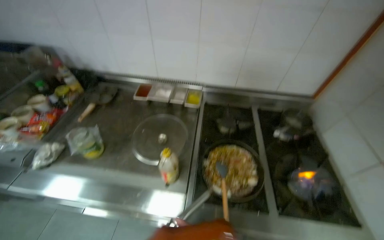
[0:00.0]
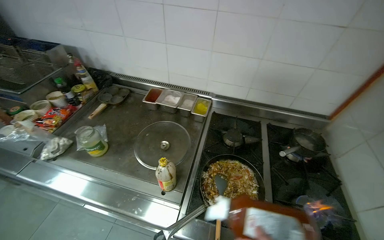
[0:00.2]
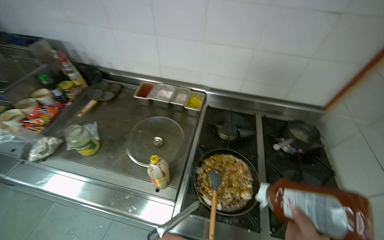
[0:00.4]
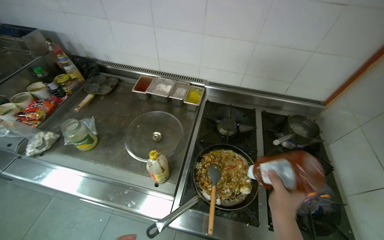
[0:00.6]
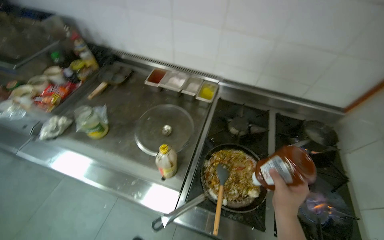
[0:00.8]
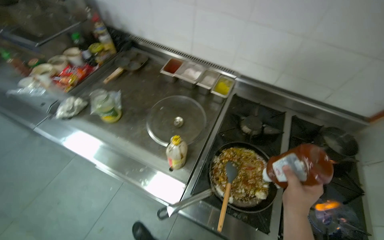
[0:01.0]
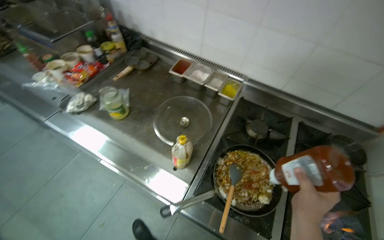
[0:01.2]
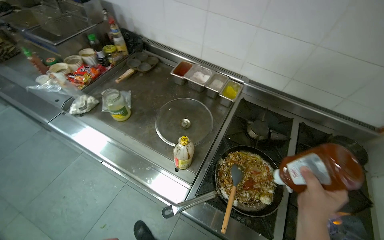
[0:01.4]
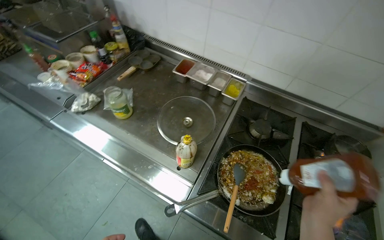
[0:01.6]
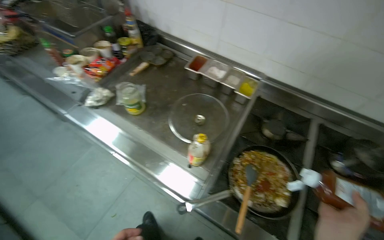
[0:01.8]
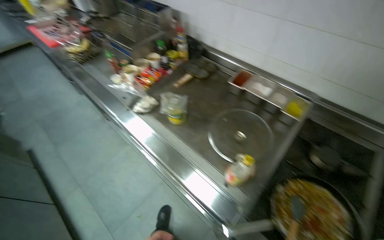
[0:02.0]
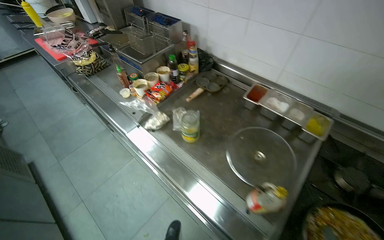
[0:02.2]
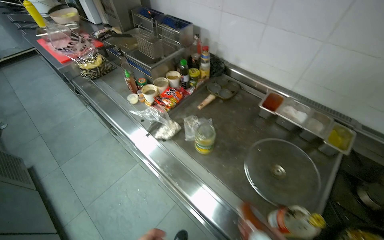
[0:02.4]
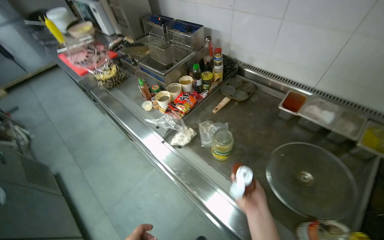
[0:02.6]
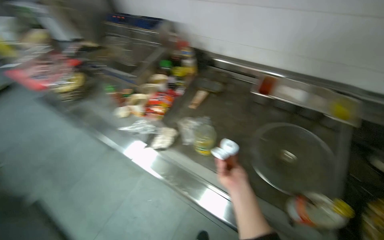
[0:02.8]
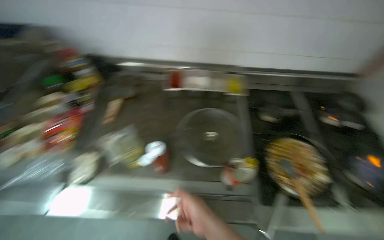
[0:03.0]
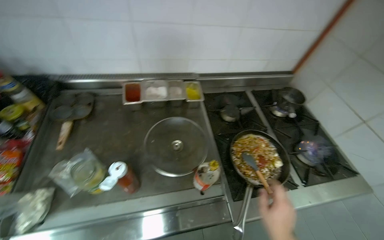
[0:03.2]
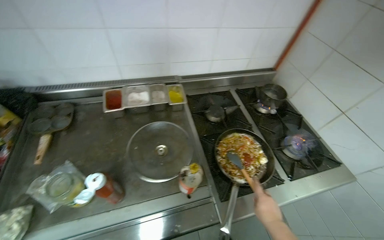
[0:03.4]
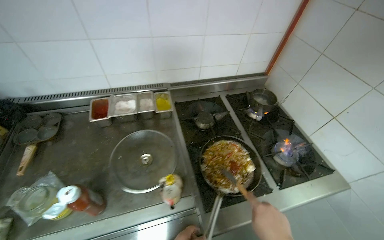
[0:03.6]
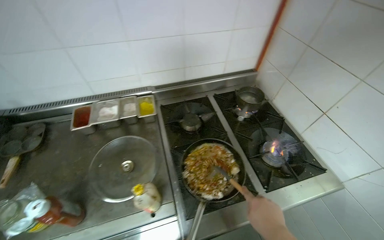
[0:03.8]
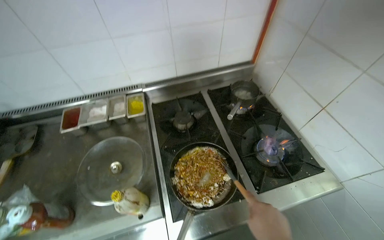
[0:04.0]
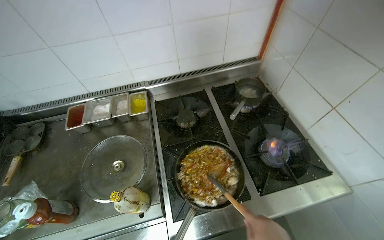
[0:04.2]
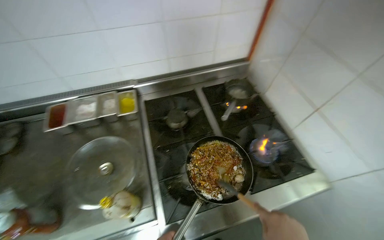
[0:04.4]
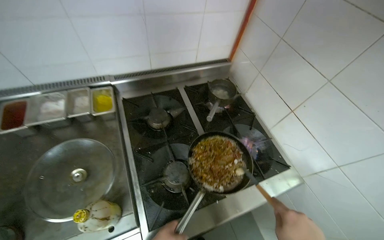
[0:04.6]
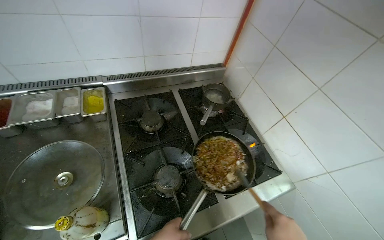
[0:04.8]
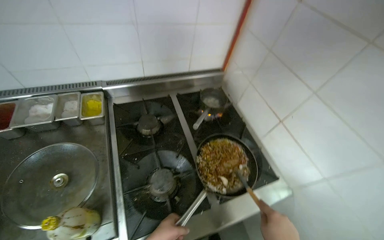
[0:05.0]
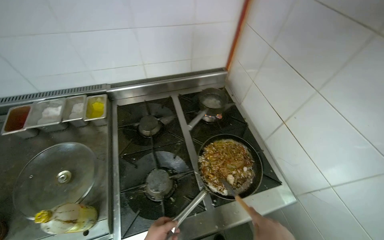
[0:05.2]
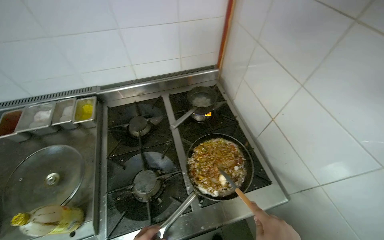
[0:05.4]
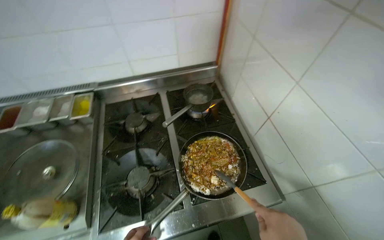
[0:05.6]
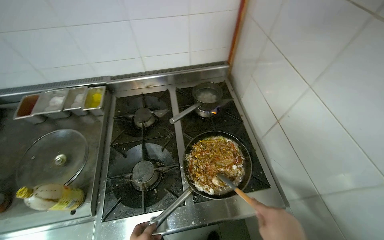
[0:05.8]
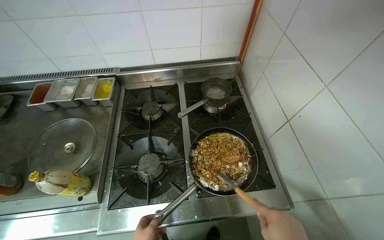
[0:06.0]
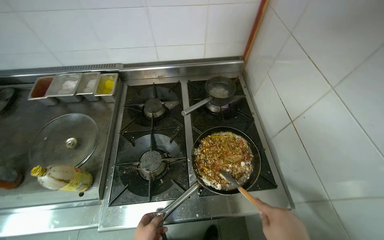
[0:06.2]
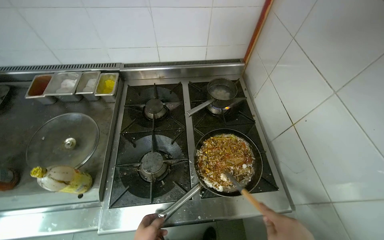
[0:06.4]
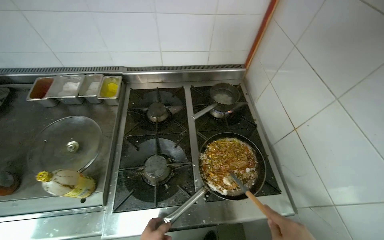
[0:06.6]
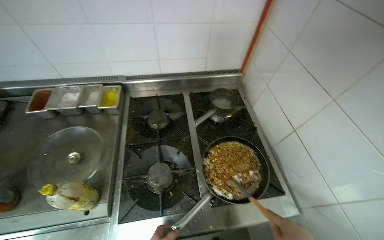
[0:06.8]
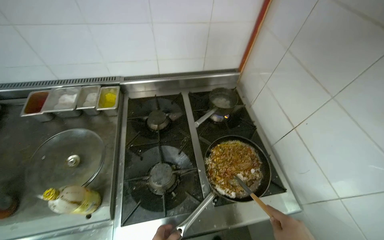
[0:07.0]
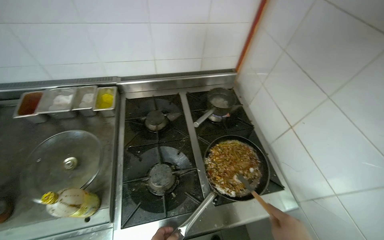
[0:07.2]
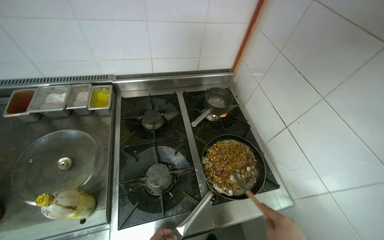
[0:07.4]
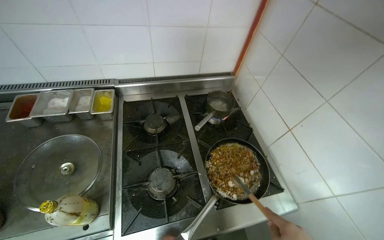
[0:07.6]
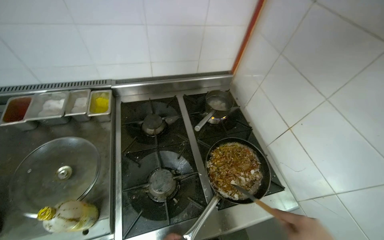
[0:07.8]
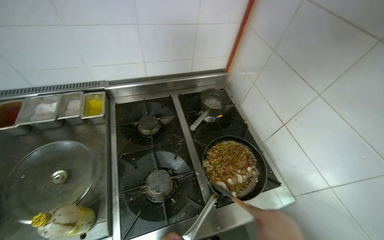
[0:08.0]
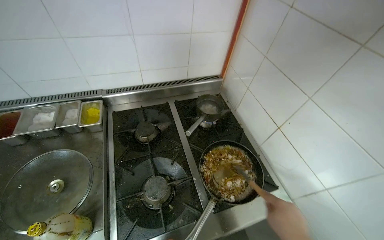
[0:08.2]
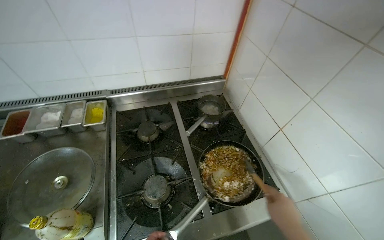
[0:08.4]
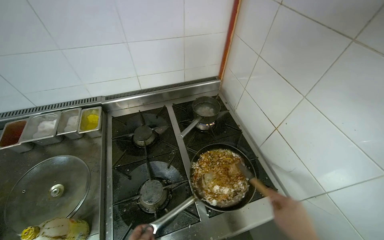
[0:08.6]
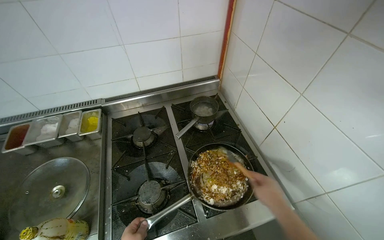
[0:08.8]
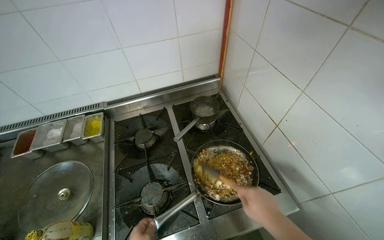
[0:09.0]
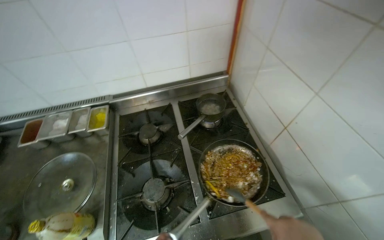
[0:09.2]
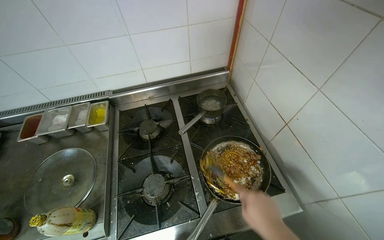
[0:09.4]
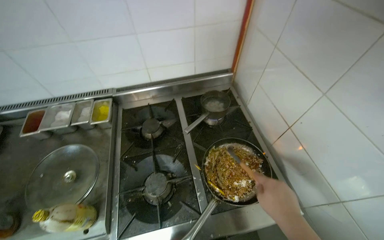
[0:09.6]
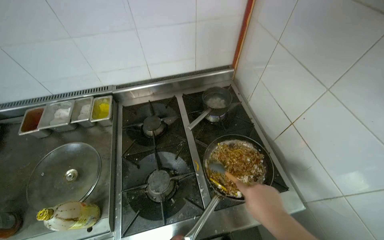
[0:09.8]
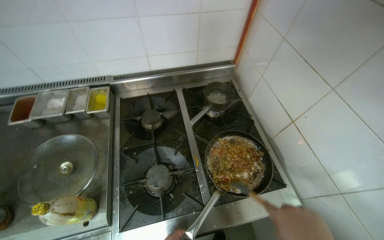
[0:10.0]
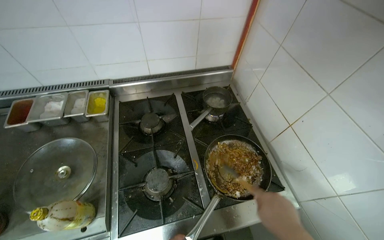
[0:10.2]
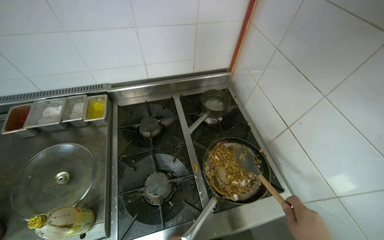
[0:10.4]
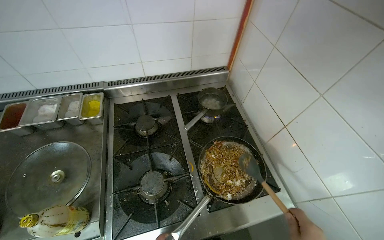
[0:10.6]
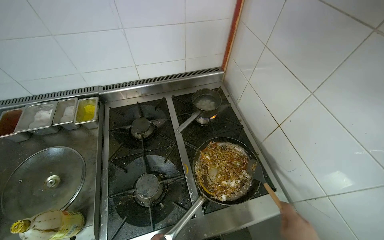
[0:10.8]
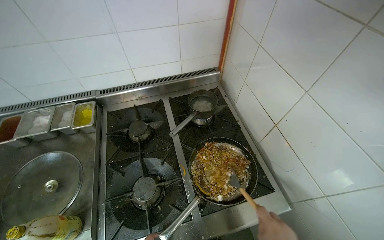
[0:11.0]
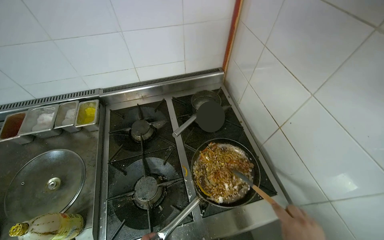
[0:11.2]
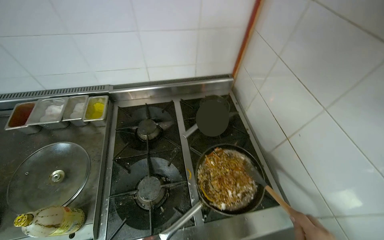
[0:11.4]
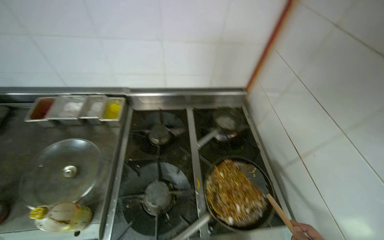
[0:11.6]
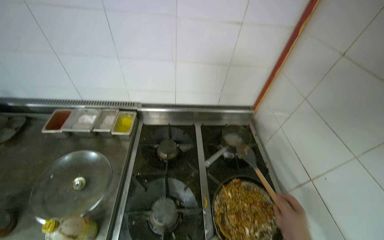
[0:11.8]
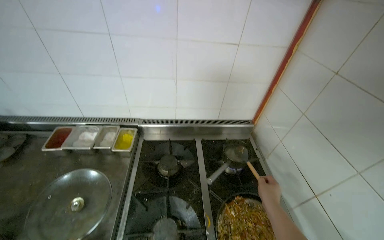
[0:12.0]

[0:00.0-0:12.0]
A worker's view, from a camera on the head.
Job: cooking food.
The whole recording: Cooking ingredients in pan. The worker adds various ingredients to a pan on the stove and stirs them while cooking.
0:00.0 to 0:01.6: The wearer's head swings roughly 20 degrees to the left.
0:01.6 to 0:03.0: The head turns to the right by some 25 degrees.
0:03.0 to 0:04.4: The camera is carried to the right, roughly 40 cm.
0:10.4 to 0:12.0: The camera pitches upward, by roughly 15 degrees.

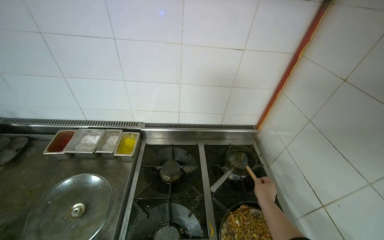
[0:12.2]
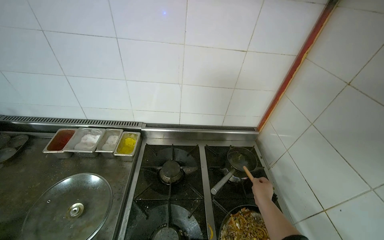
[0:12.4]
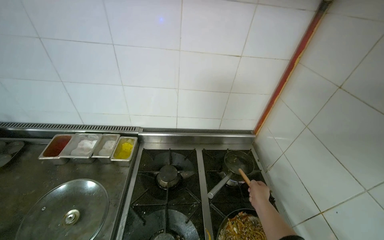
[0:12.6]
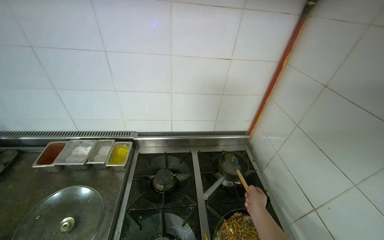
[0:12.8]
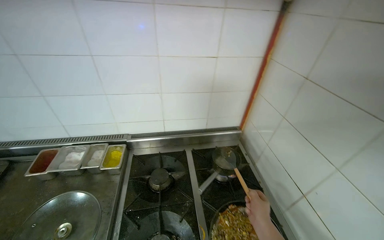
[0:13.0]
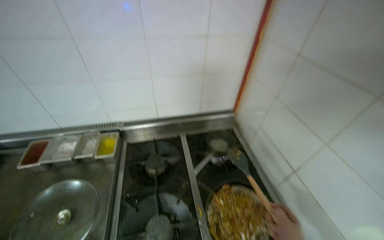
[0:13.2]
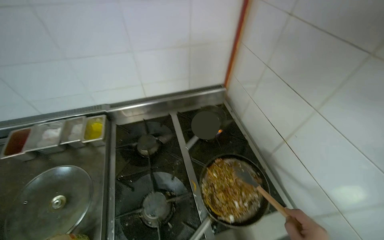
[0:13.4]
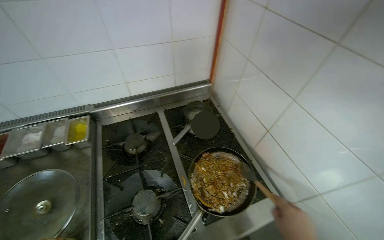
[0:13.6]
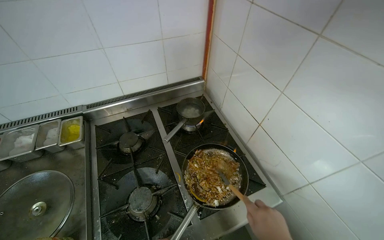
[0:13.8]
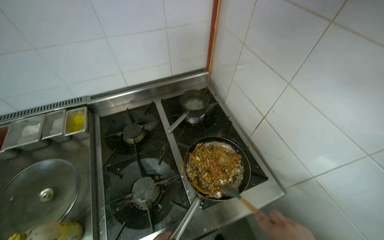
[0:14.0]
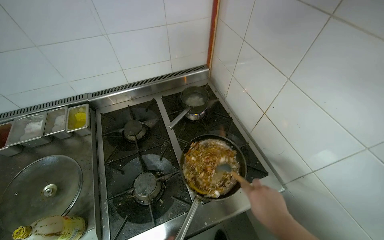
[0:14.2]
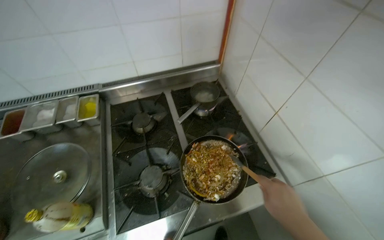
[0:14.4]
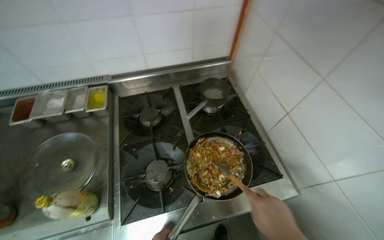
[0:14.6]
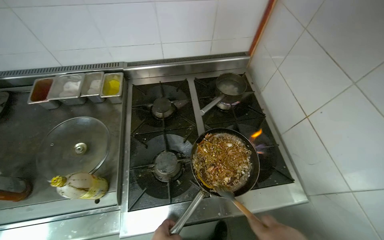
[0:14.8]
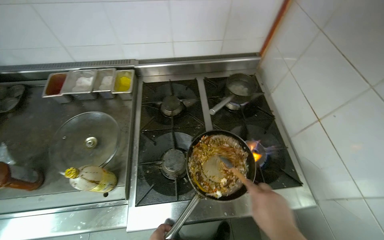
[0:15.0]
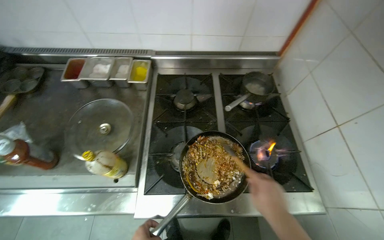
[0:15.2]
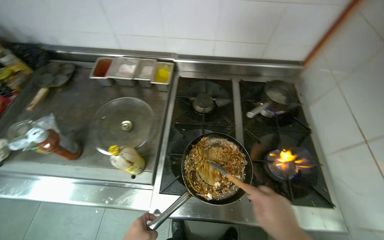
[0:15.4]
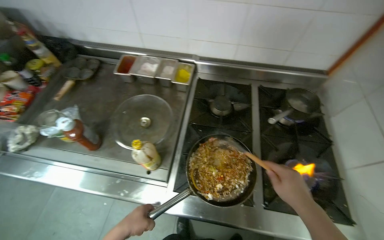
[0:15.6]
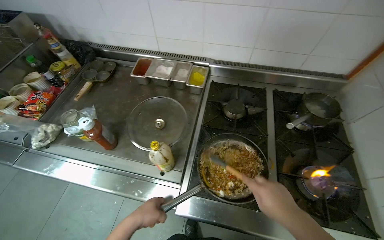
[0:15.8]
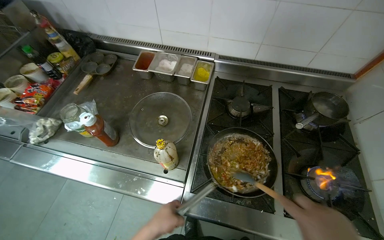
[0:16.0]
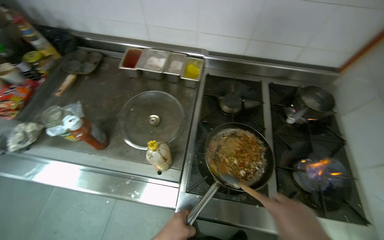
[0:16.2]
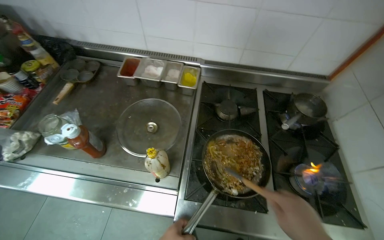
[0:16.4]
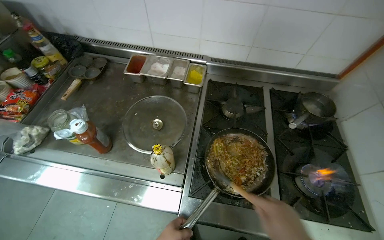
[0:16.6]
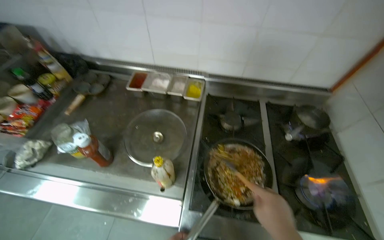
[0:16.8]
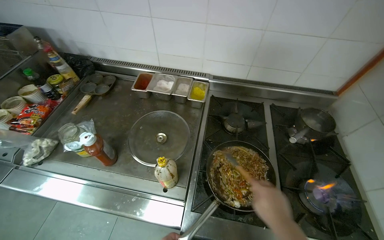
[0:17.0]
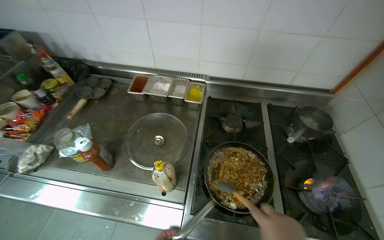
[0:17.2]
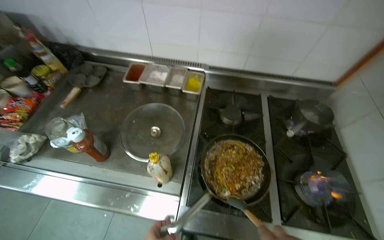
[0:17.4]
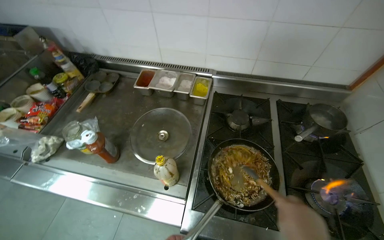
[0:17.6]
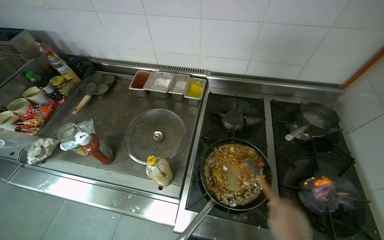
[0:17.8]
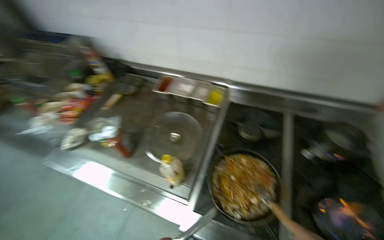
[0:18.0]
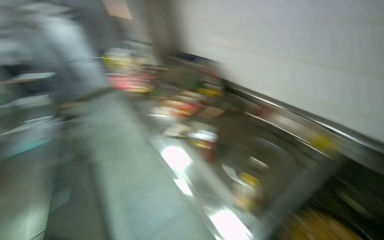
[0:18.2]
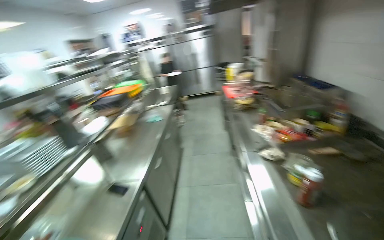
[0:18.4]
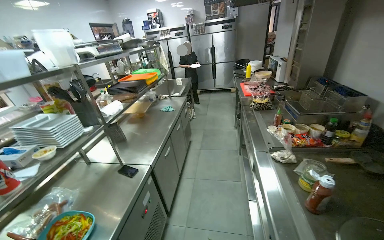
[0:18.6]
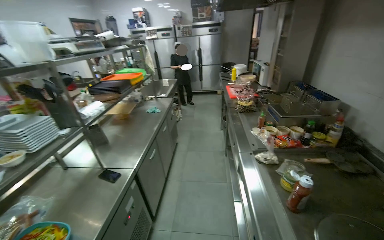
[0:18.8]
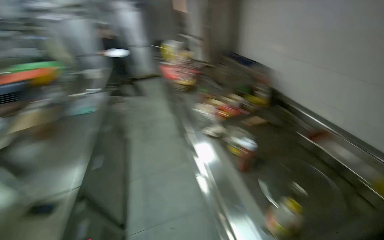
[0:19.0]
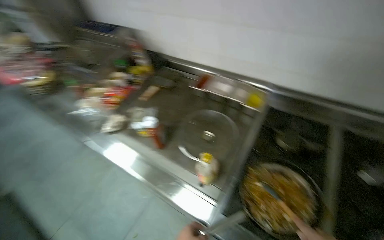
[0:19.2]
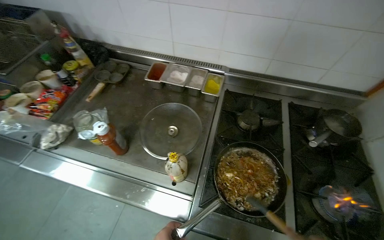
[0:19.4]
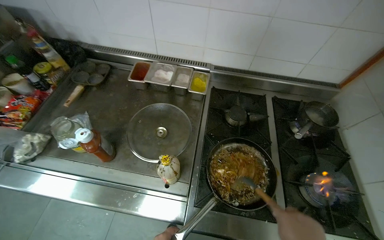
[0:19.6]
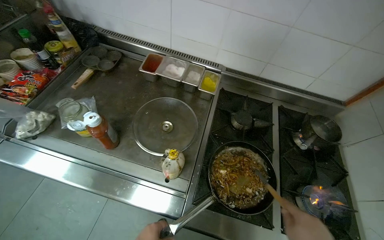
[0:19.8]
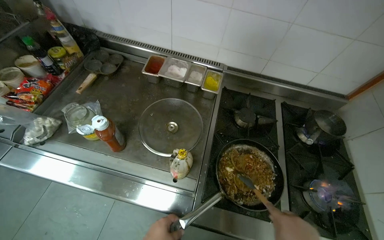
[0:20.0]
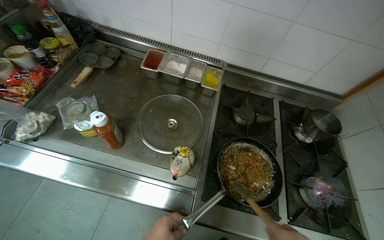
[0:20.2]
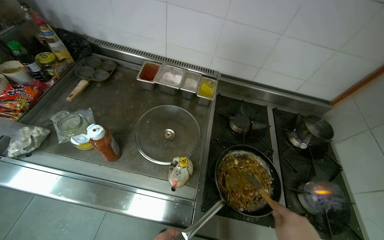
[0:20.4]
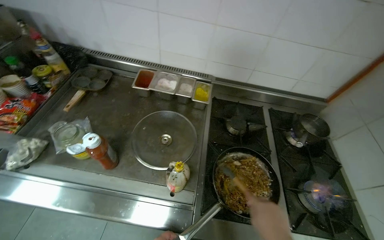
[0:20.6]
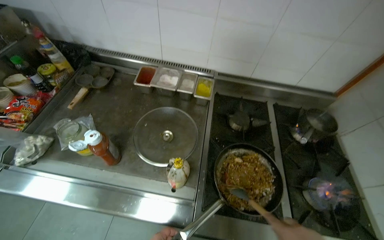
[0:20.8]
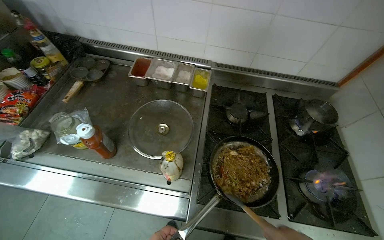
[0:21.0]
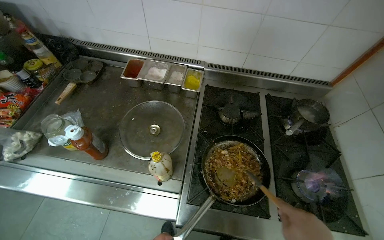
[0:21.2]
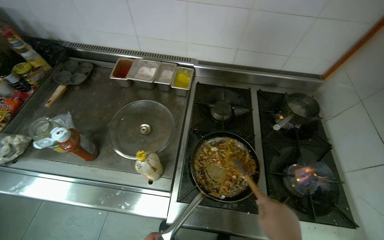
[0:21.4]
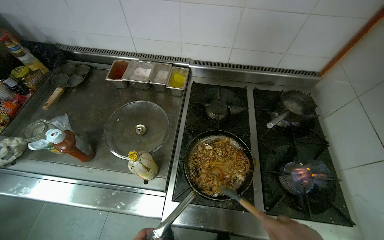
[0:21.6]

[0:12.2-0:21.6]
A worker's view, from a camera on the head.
Job: cooking food.
The whole recording: Cooking ingredients in pan. The worker adds various ingredients to a pan on the stove and stirs them while cooking.
0:12.2 to 0:13.8: The head rotates some 20 degrees to the right.
0:13.8 to 0:15.4: The head rotates approximately 25 degrees to the left.
0:17.0 to 0:18.4: The wearer's head swings about 75 degrees to the left.
